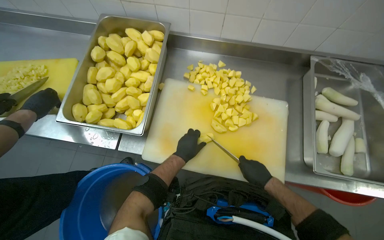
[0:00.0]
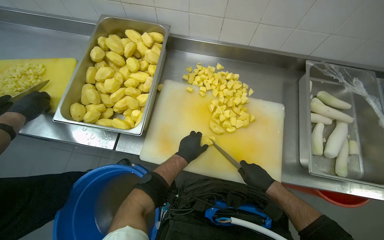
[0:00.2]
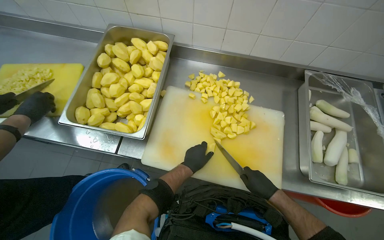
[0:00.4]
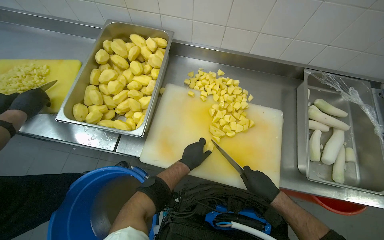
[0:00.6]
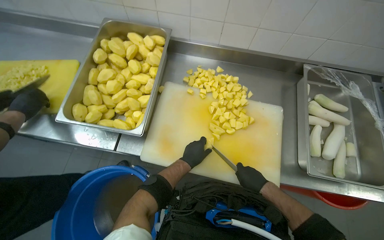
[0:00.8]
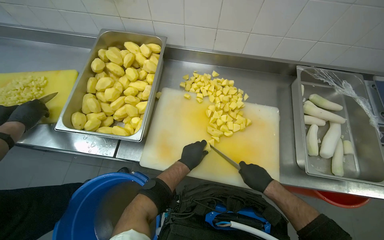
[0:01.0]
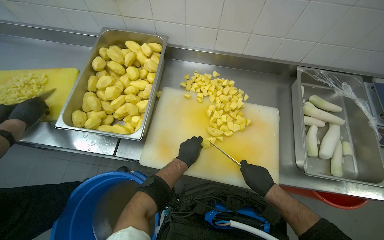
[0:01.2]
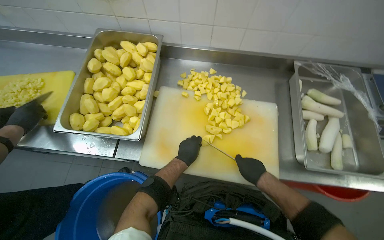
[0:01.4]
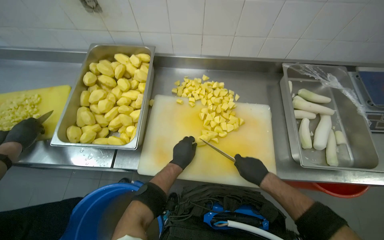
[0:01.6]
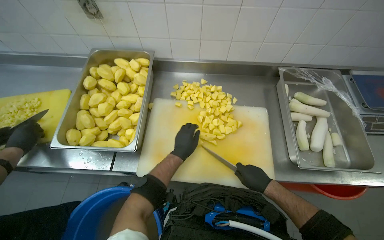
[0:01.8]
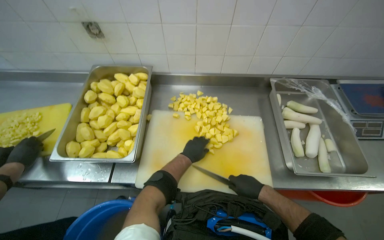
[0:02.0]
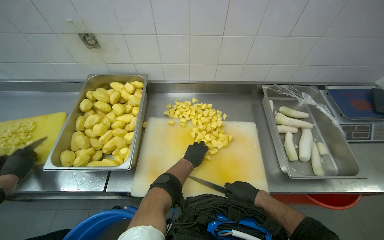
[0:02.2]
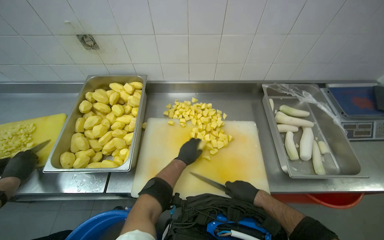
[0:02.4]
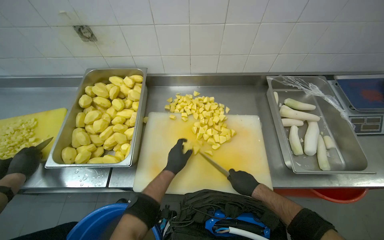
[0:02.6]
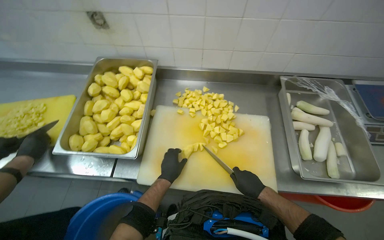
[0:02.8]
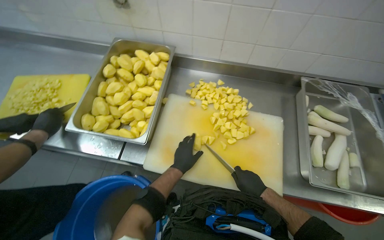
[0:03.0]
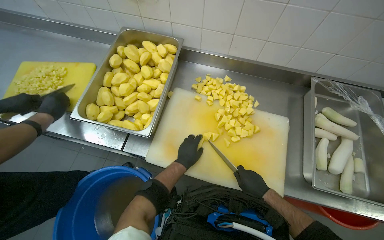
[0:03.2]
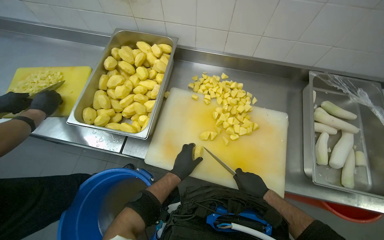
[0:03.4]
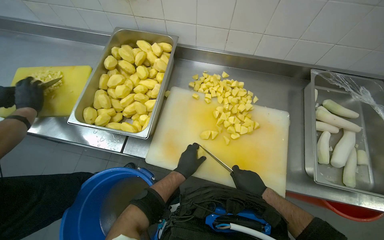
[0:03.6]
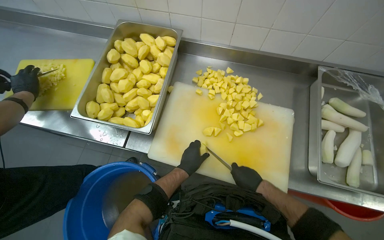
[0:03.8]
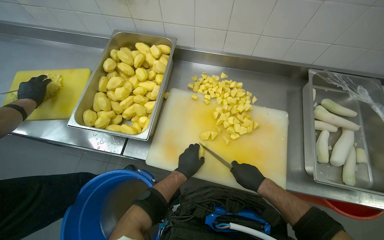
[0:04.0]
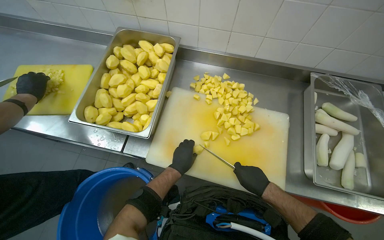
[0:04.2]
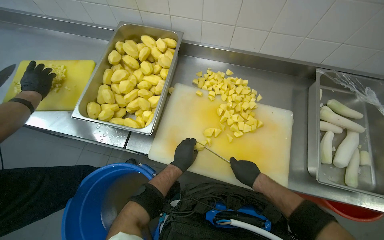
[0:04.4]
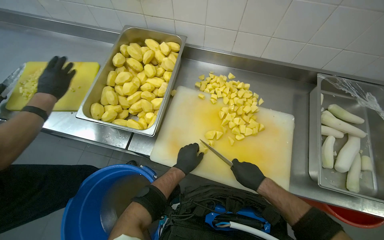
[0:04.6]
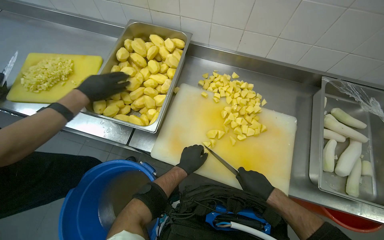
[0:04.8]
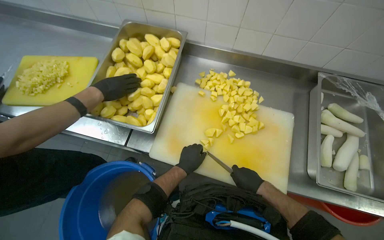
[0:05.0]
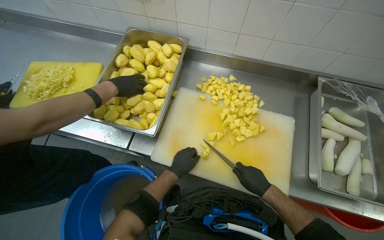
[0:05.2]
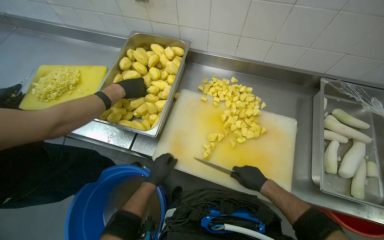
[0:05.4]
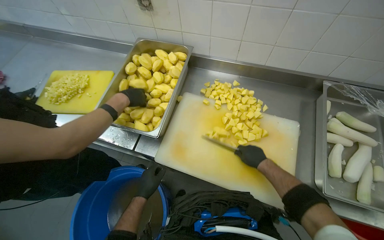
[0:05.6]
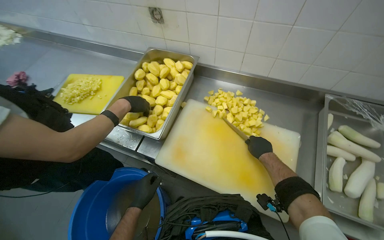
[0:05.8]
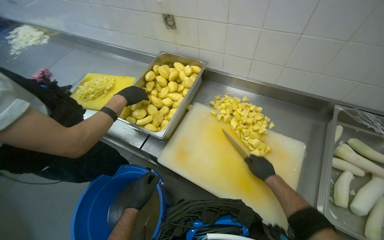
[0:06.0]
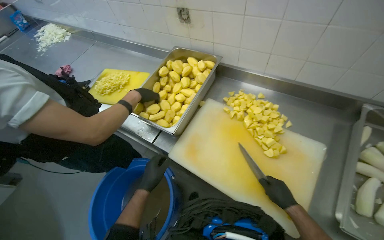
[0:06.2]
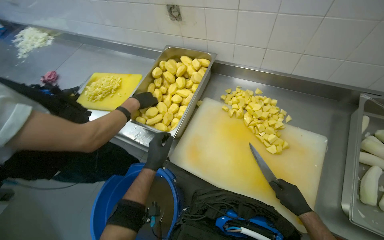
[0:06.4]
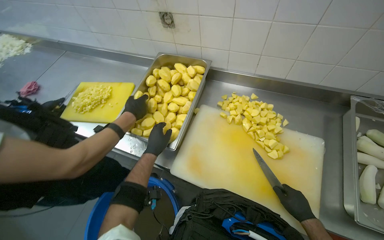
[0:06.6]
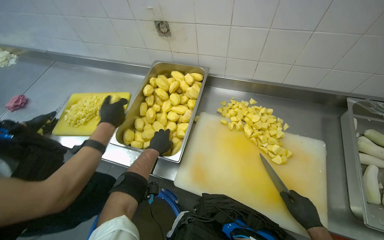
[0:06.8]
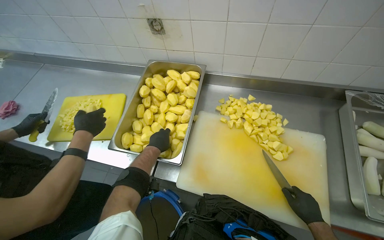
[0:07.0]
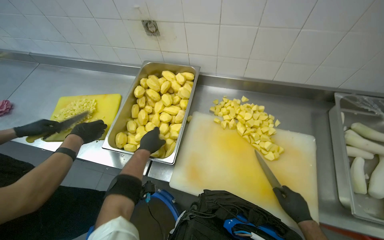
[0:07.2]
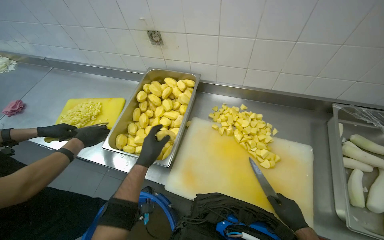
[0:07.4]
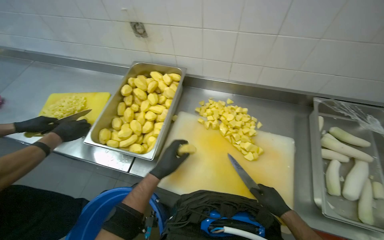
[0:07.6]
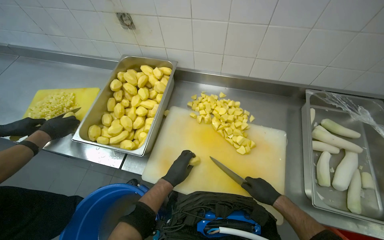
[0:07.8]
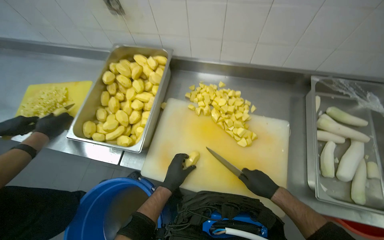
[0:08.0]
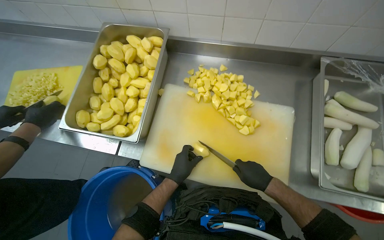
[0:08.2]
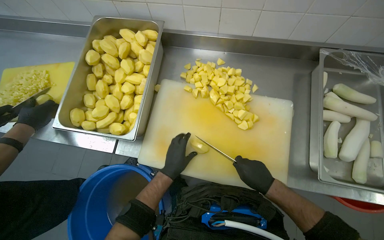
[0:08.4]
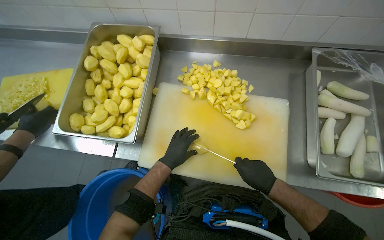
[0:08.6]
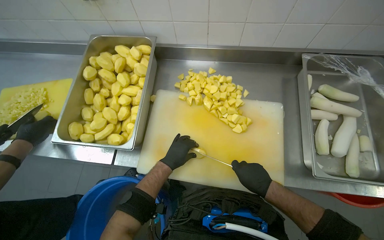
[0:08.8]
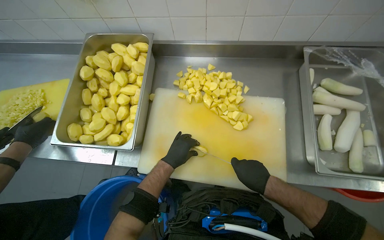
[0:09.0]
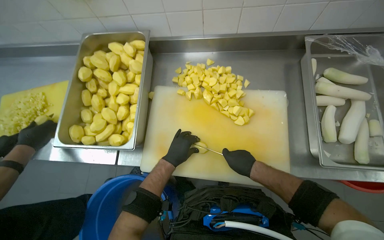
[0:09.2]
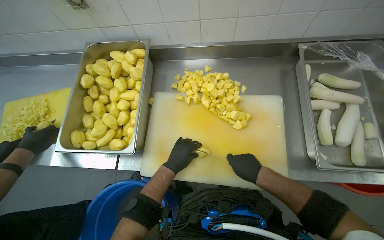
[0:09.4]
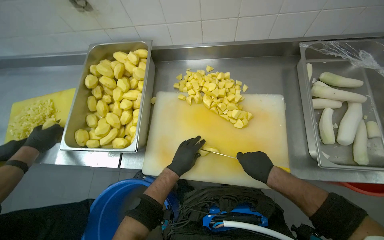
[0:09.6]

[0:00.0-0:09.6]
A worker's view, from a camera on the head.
Job: preparing food.
The whole recording: Cutting potatoes into pieces. The worker dices peeled potatoes into smaller pieces on a cutting board.
0:00.0 to 0:01.6: The hands are busy where they are.
0:01.6 to 0:04.8: The hands work in one place, with small movements.
0:04.8 to 0:06.4: The left hand is displaced to the left by some 15 cm, while the right hand moves about 15 cm up the picture and comes back.
0:06.4 to 0:08.0: The left hand goes about 15 cm to the right.
0:08.0 to 0:09.6: The hands stay close to where they were, moving slightly.

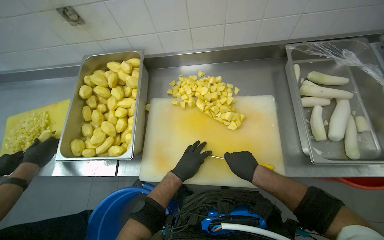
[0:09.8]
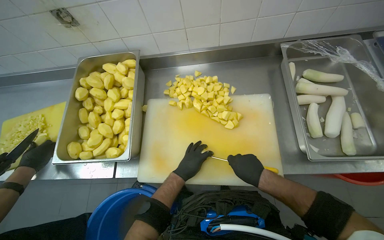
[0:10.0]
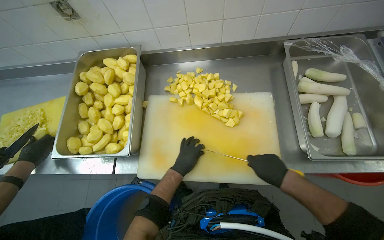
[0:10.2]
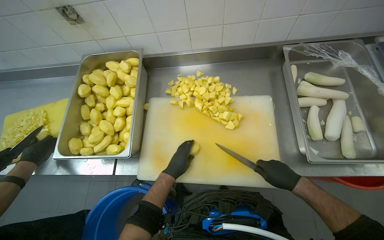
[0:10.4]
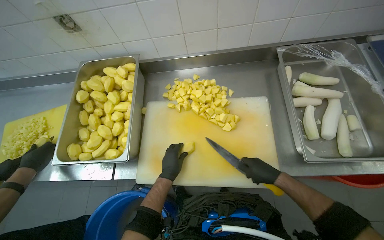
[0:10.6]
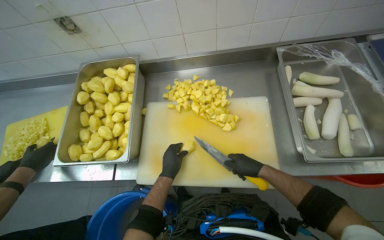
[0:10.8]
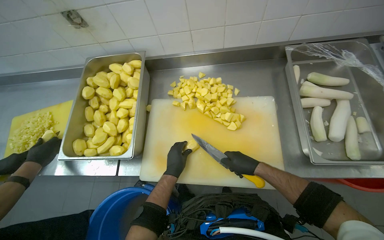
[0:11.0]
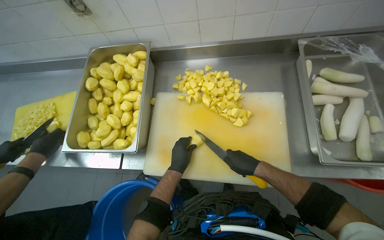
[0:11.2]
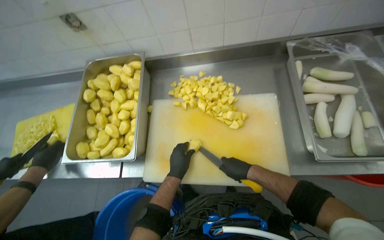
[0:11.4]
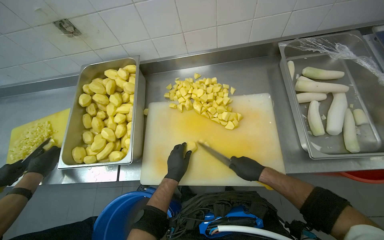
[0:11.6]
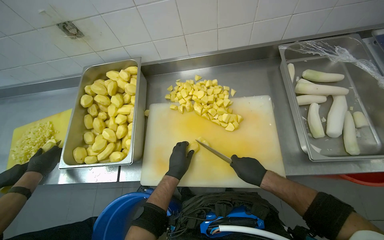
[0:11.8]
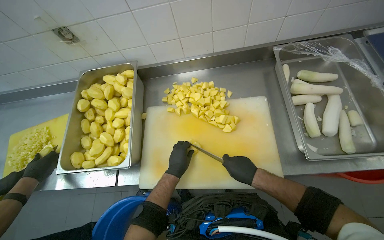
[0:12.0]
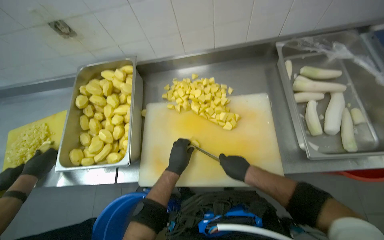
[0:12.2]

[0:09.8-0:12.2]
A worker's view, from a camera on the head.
Job: preparing food.
The whole recording: Cutting potatoes into pieces. The worker dices peeled potatoes into smaller pieces on a cutting board.
0:11.0 to 0:12.2: The hands work in one place, with small movements.

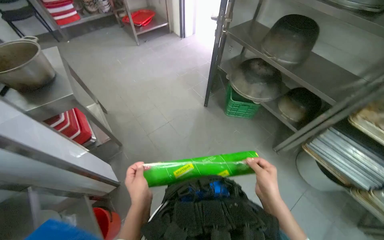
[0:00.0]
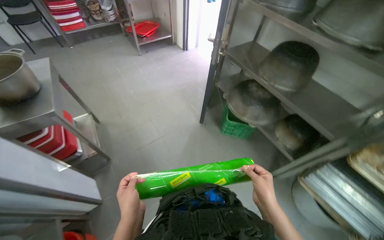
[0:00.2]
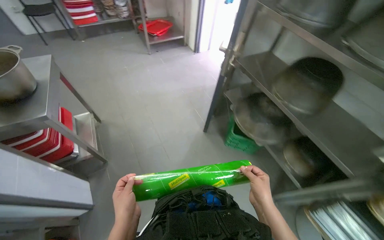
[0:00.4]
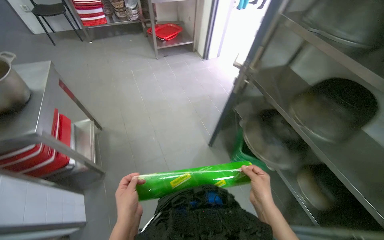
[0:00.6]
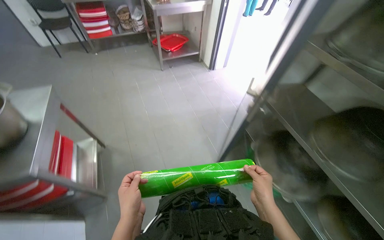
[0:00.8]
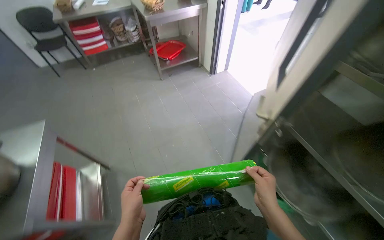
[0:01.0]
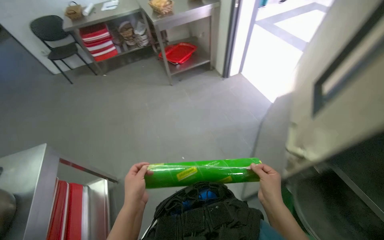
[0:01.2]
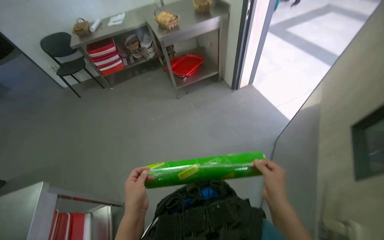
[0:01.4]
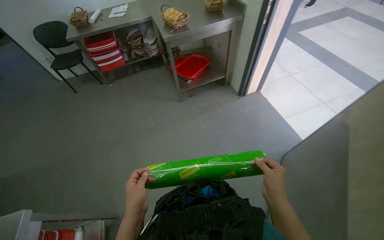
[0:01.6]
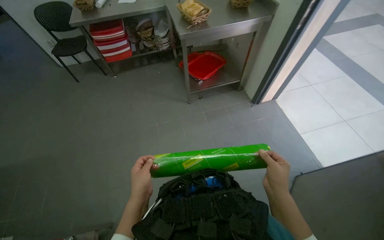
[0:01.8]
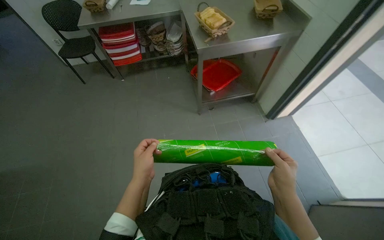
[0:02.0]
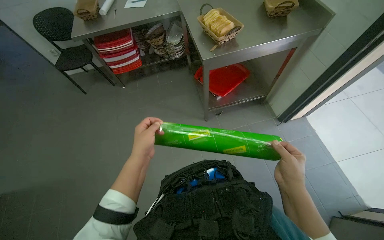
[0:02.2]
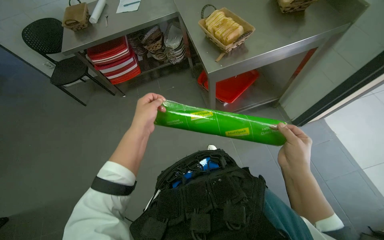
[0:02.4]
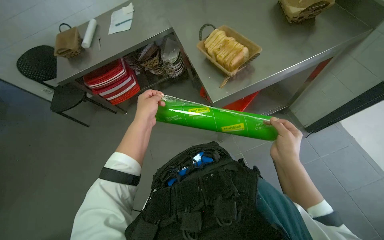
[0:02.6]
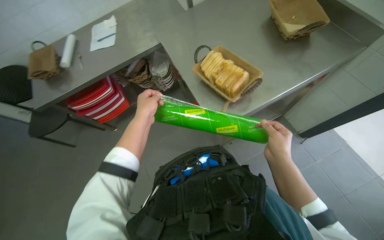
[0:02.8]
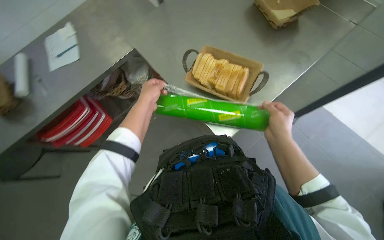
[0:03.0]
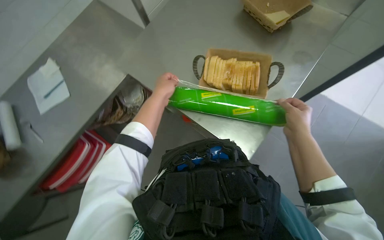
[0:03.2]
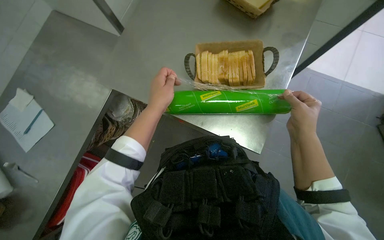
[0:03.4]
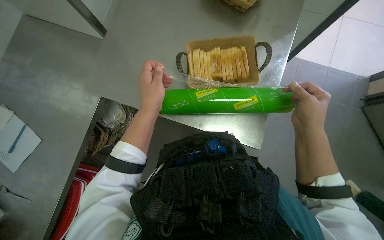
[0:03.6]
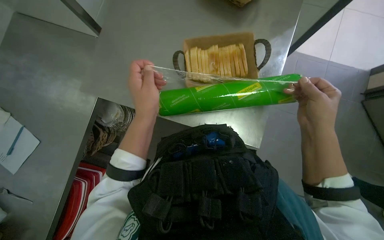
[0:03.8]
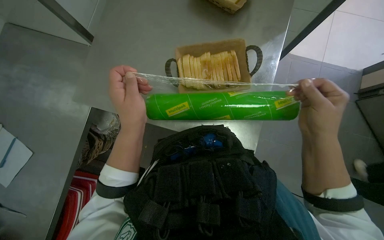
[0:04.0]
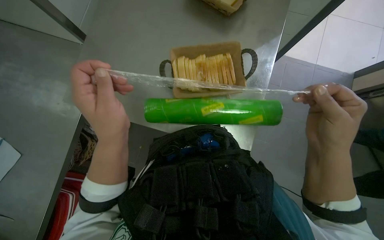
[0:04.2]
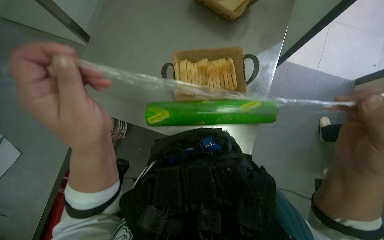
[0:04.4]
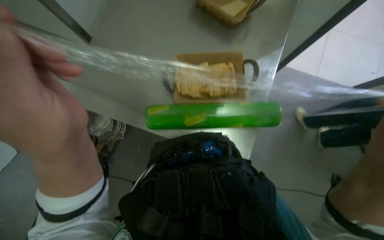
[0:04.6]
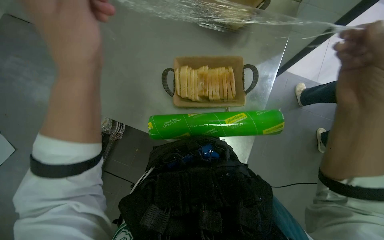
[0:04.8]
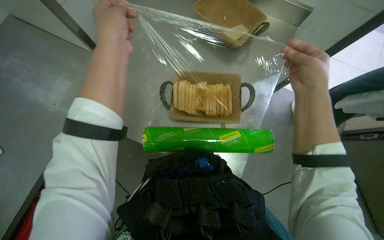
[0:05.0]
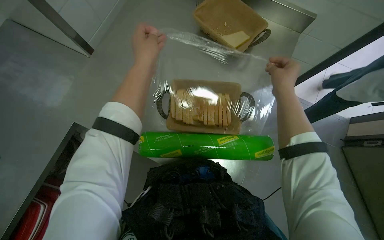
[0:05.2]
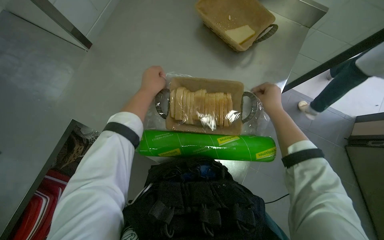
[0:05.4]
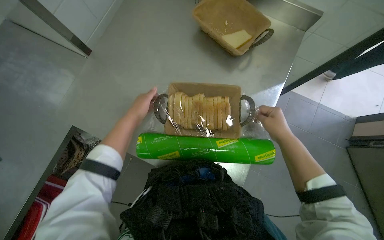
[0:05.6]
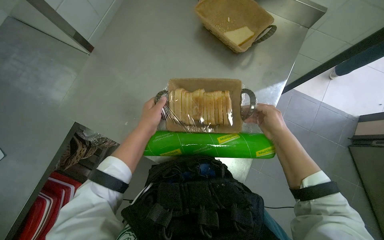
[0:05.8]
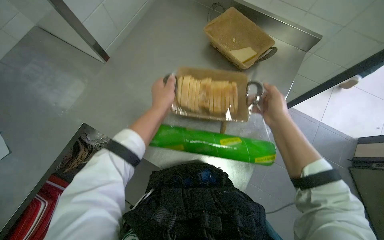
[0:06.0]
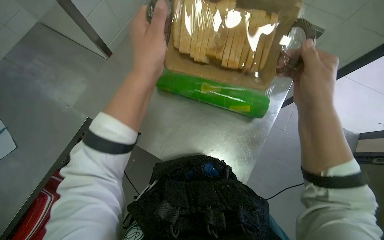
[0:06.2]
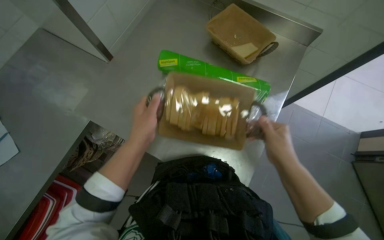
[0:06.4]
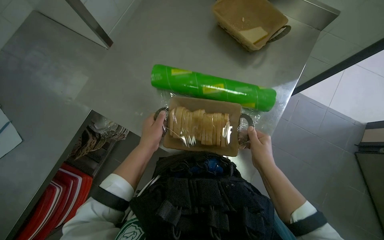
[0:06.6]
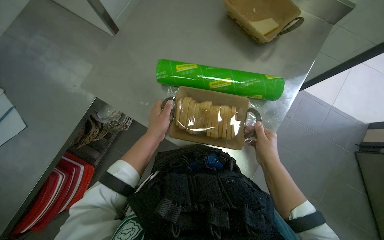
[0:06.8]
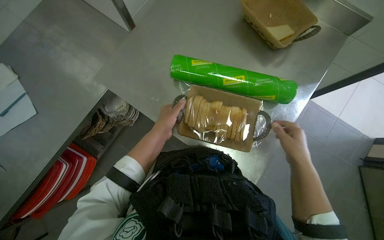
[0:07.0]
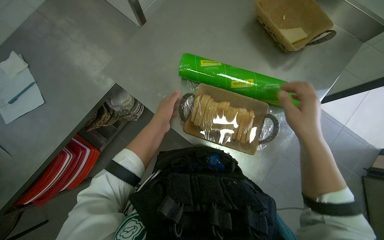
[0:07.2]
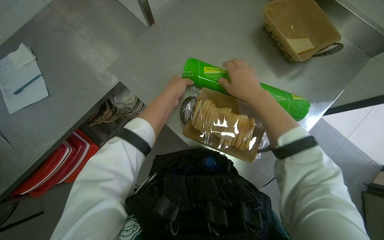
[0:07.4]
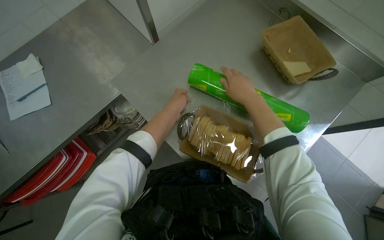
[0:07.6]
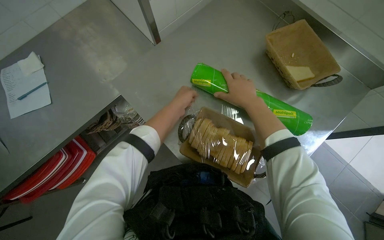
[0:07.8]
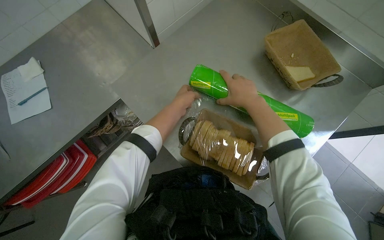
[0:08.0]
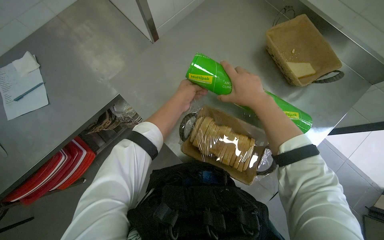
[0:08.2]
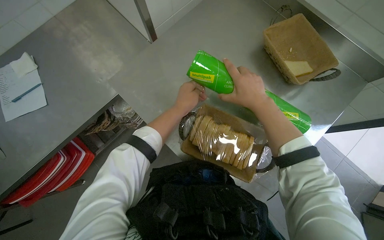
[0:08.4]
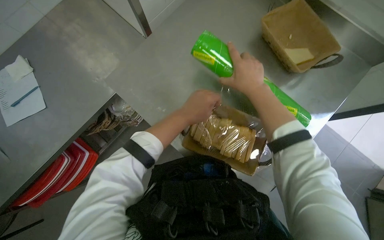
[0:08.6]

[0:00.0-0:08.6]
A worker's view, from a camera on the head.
Job: preparing food.
The whole recording: Wrapping bread basket with cling film. The worker unrolls a roll of cling film and wraps it around the bread basket.
0:00.0 to 0:01.4: The head travels some 1 m.
0:01.4 to 0:02.8: The camera is carried about 1.5 m. The wearer looks some 15 degrees further downward.
0:02.8 to 0:04.4: The wearer looks roughly 20 degrees further to the right. The right hand heads nearer to the camera, covering some 15 cm.
0:04.4 to 0:05.8: The left hand heads farther from the camera, covering approximately 15 cm.
0:05.8 to 0:07.2: The right hand goes up and down the picture, some 20 cm each way, reversing 2 times, while the left hand moves roughly 10 cm up the picture and comes back.
0:07.2 to 0:08.6: The left hand moves to the right, approximately 10 cm; the right hand goes roughly 20 cm up the picture and farther from the camera.
